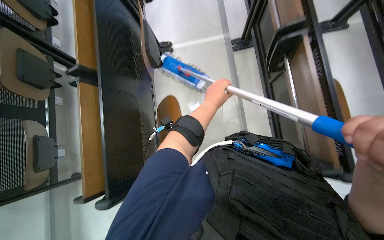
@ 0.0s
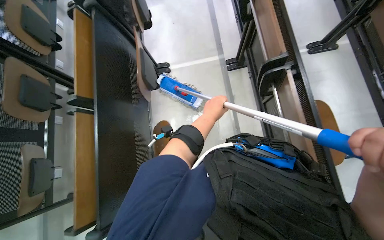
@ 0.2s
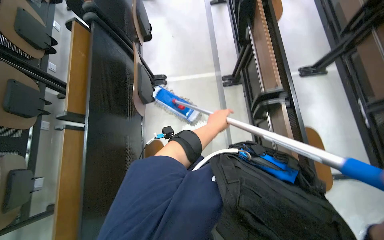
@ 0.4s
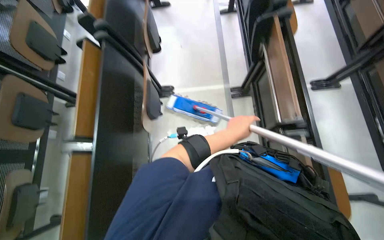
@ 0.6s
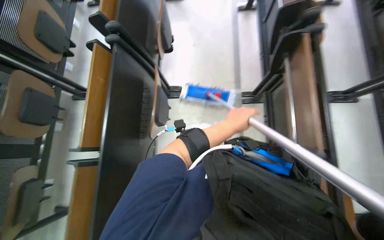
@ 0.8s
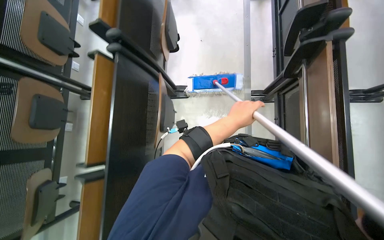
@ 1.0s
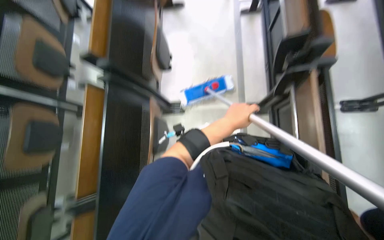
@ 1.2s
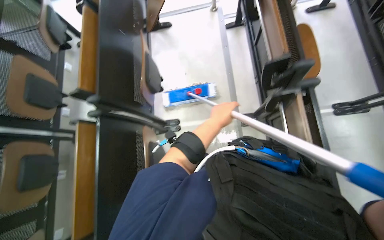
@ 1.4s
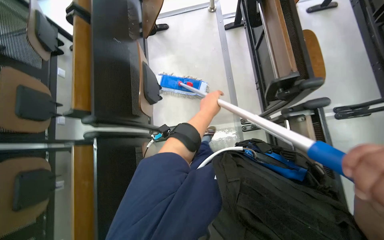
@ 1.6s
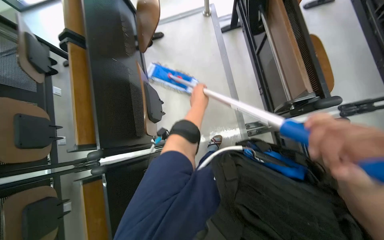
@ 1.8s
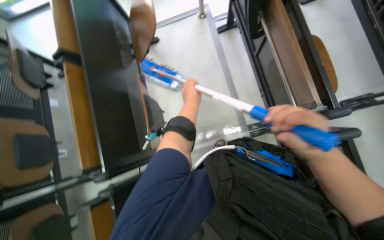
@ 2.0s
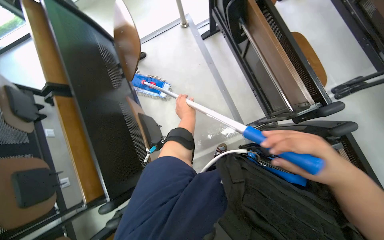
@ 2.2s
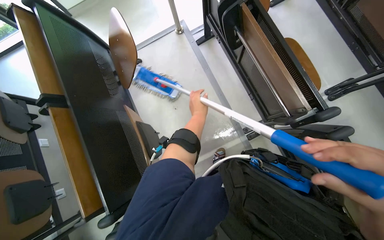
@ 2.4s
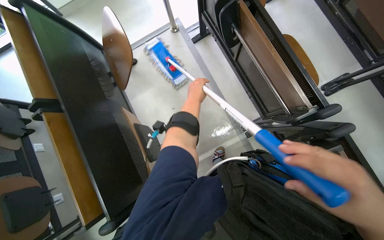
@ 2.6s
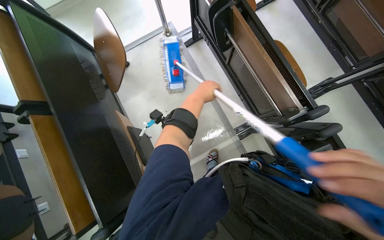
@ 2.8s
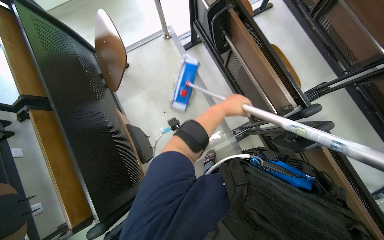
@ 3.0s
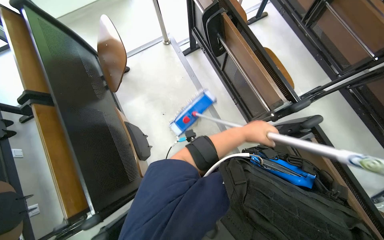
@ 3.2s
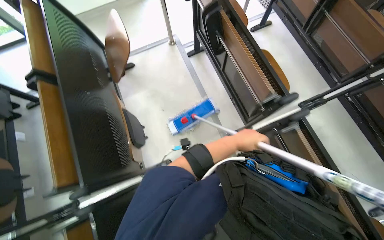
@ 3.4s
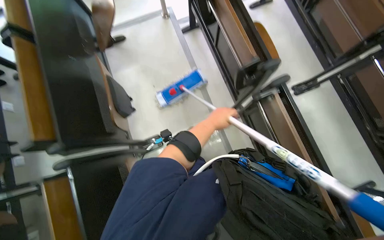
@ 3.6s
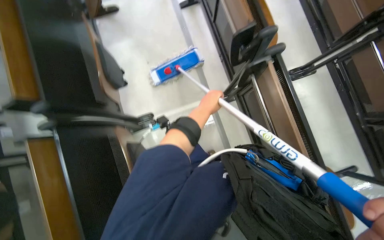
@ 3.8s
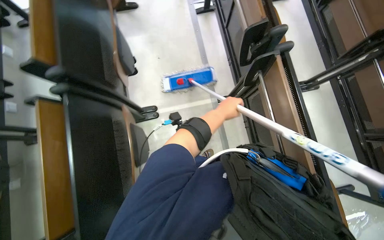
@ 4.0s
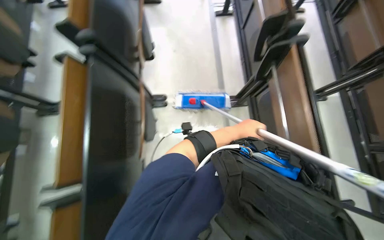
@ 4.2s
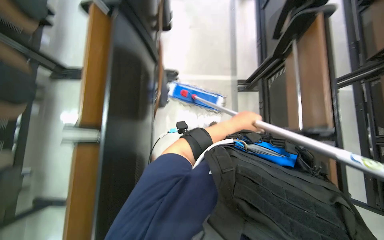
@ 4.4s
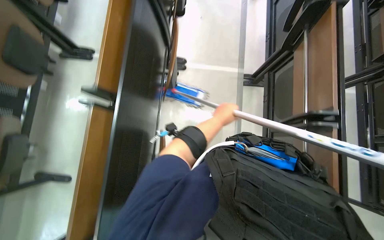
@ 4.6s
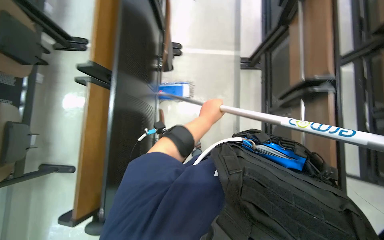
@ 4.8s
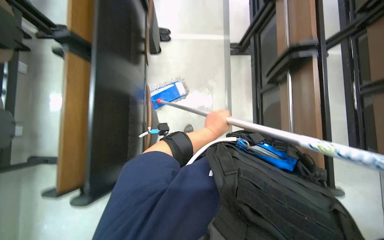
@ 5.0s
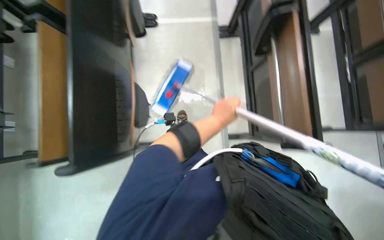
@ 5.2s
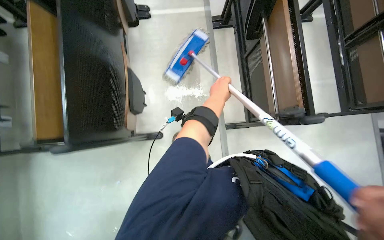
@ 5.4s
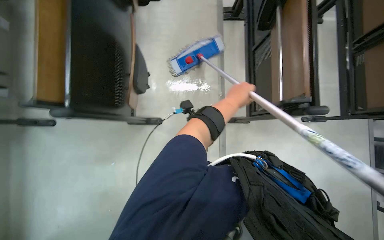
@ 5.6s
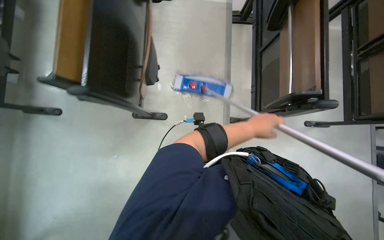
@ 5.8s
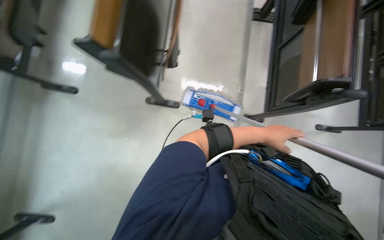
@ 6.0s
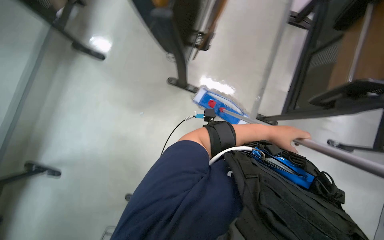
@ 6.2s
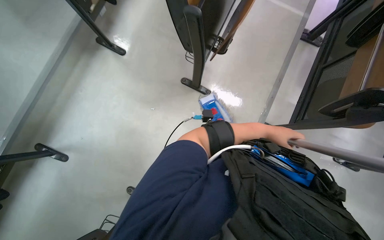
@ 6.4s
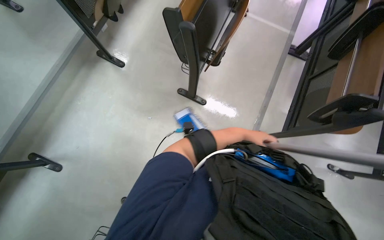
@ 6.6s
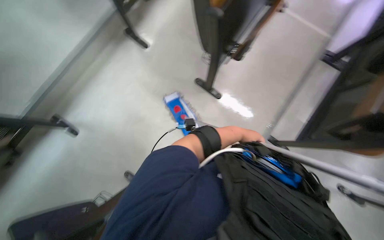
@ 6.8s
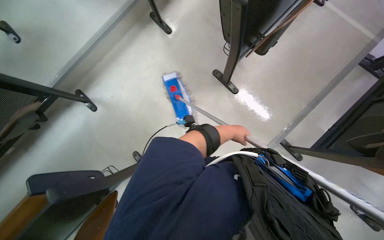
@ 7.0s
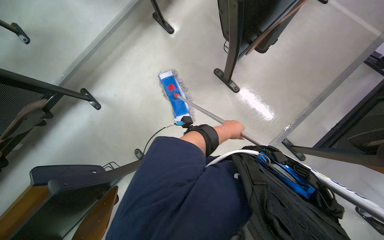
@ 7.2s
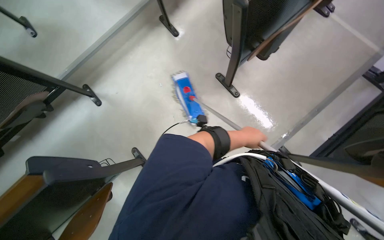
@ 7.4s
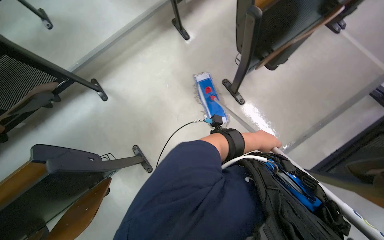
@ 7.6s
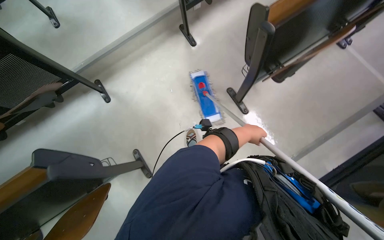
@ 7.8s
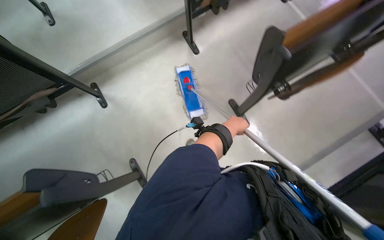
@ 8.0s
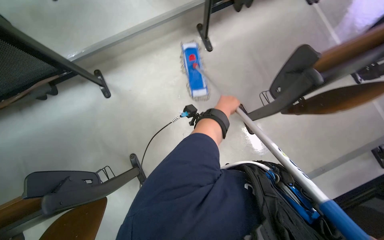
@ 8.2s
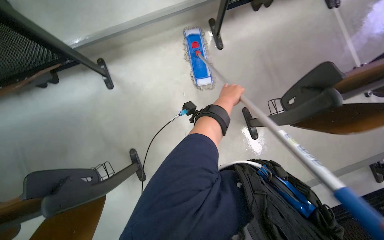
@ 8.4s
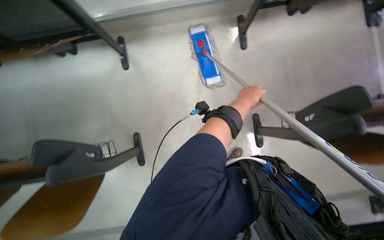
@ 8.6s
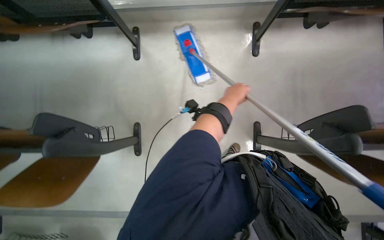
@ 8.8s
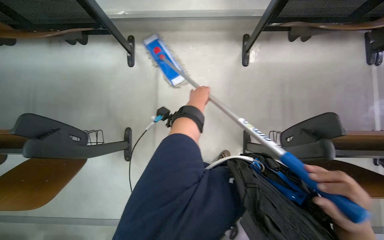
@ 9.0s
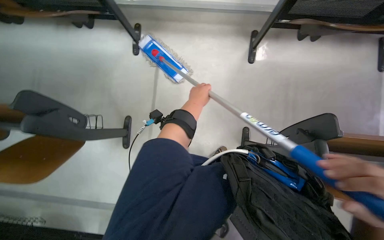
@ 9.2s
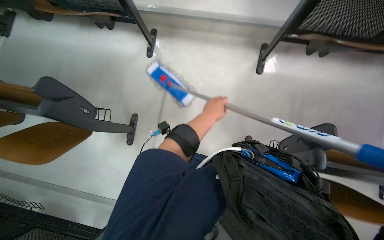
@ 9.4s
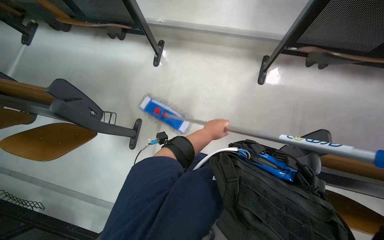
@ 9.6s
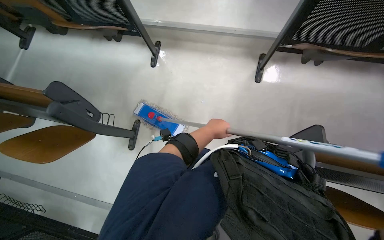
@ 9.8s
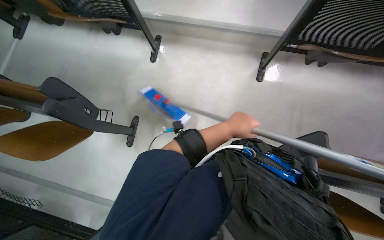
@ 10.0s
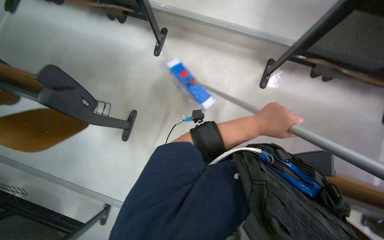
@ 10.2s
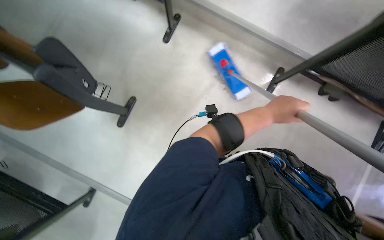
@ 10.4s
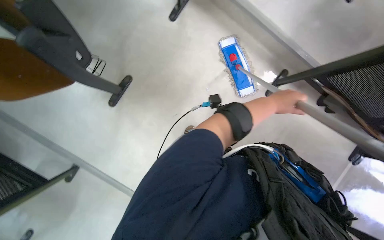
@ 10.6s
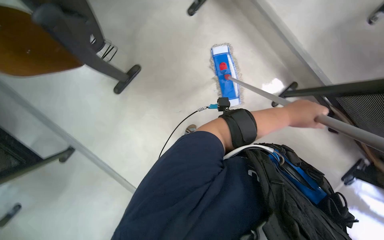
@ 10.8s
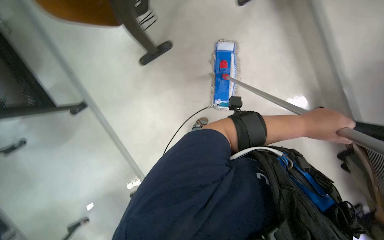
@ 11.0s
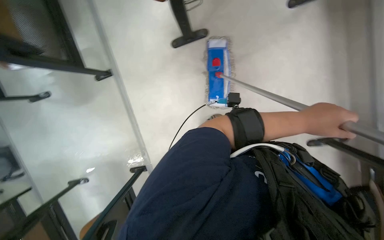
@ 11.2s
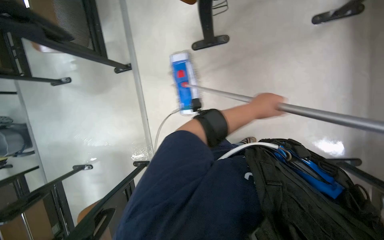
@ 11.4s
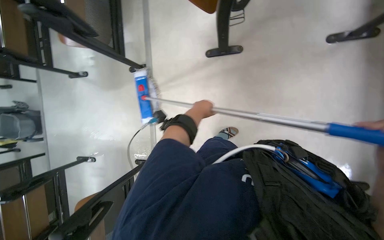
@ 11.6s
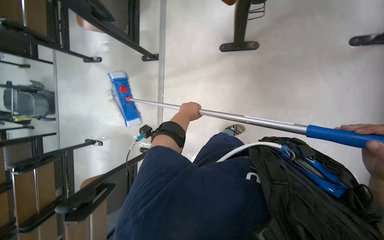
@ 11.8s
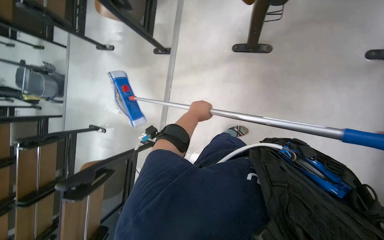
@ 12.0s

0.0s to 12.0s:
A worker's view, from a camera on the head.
Job: mopping floor.
The whole recording: Mopping classroom floor. The worker mops the classroom floor, occasionally adjusting the mop and moving the cleaning cart.
0.0s to 1.6s: The wearer moves about 80 cm.
3.0s to 4.4s: The camera travels about 80 cm. The scene turns roughly 30 degrees clockwise in the picture.
4.4s to 6.0s: The head travels some 70 cm.
6.0s to 7.6s: The head rotates some 45 degrees to the left.
7.6s to 9.0s: The head travels approximately 40 cm. Everything in view rotates about 35 degrees clockwise.
9.0s to 10.4s: The scene turns roughly 25 degrees clockwise in the picture. The left hand moves nearer to the camera and to the right, about 15 cm.

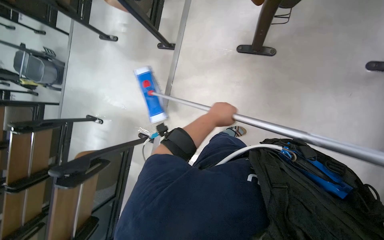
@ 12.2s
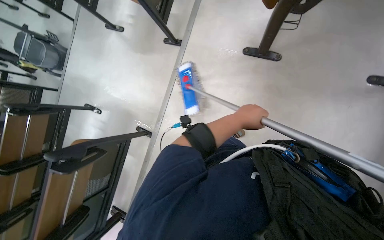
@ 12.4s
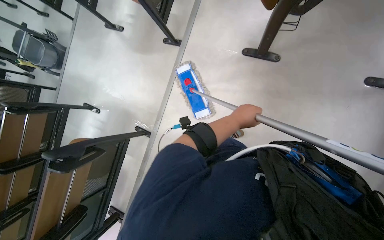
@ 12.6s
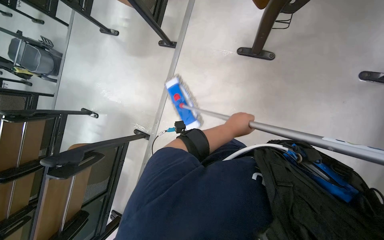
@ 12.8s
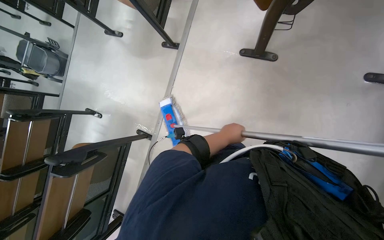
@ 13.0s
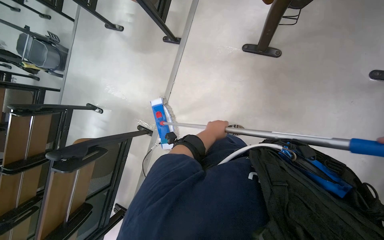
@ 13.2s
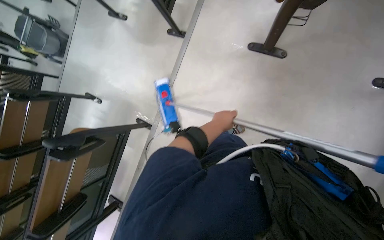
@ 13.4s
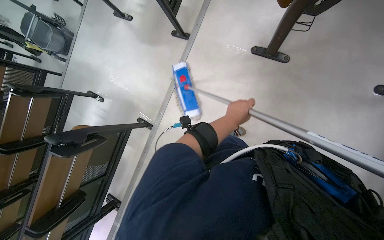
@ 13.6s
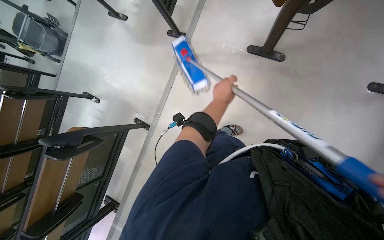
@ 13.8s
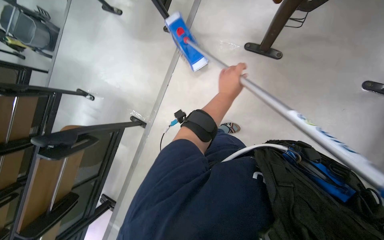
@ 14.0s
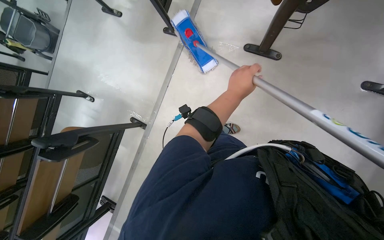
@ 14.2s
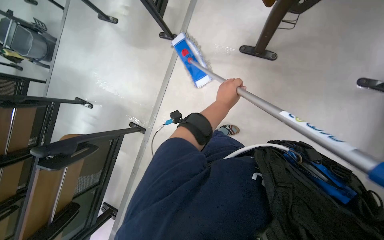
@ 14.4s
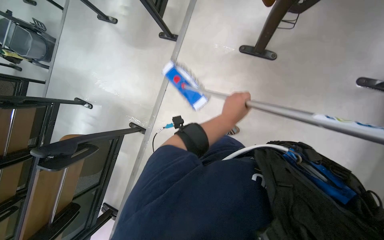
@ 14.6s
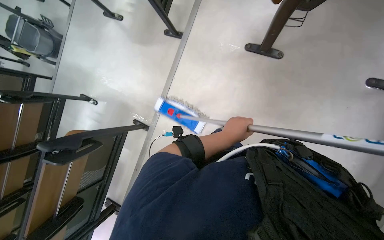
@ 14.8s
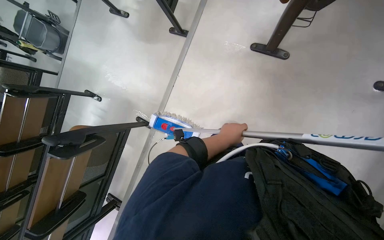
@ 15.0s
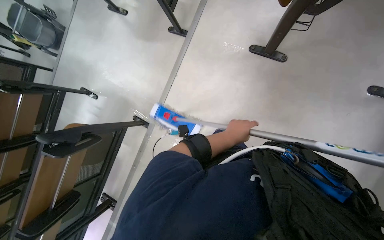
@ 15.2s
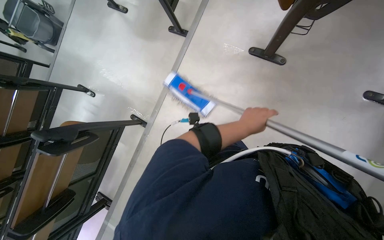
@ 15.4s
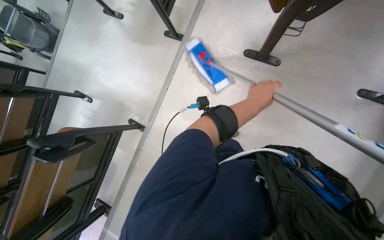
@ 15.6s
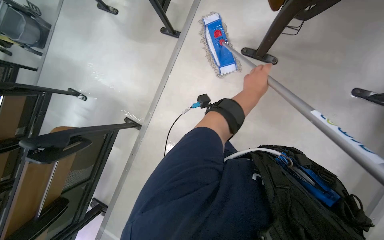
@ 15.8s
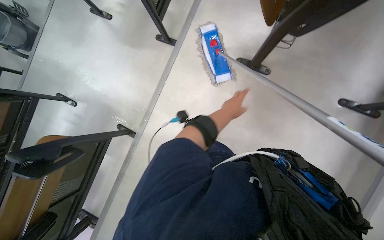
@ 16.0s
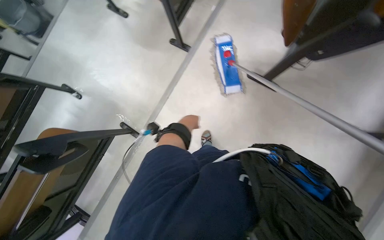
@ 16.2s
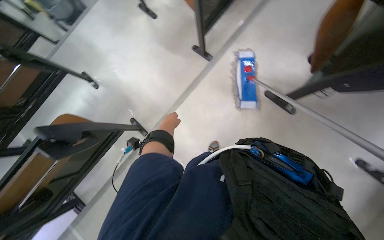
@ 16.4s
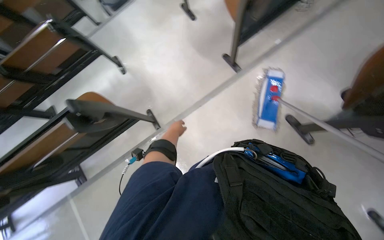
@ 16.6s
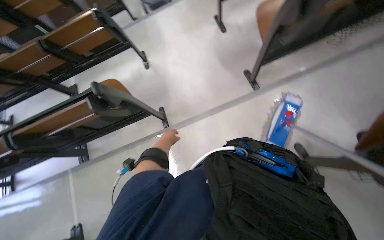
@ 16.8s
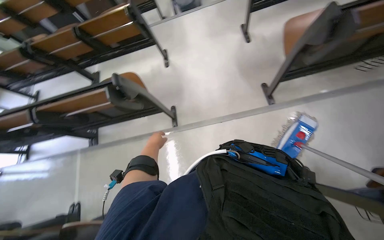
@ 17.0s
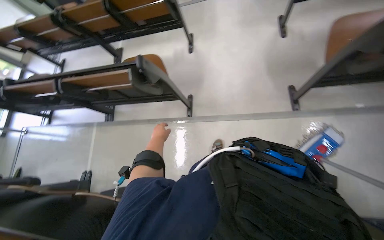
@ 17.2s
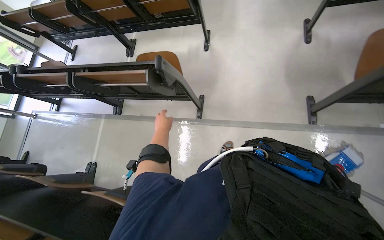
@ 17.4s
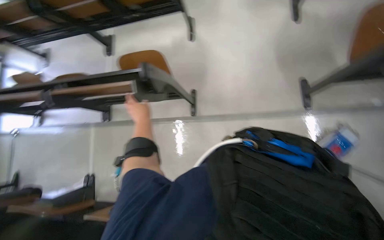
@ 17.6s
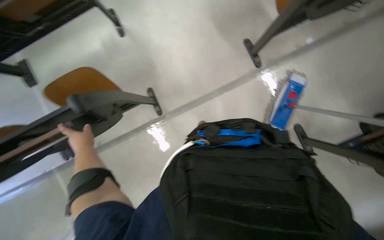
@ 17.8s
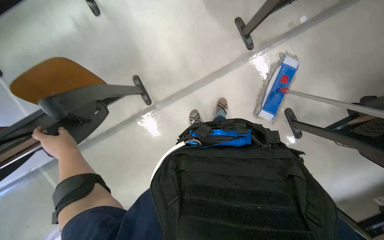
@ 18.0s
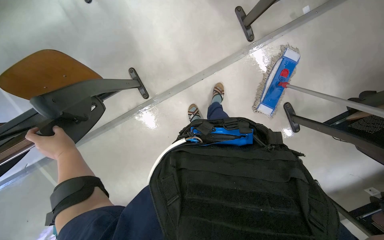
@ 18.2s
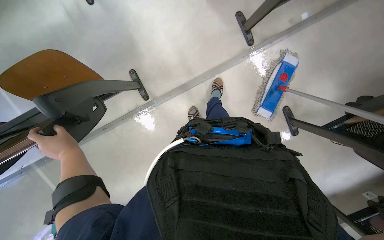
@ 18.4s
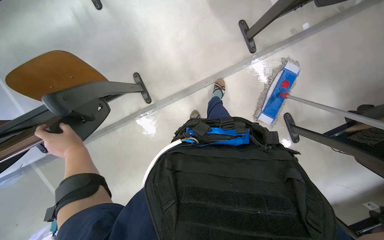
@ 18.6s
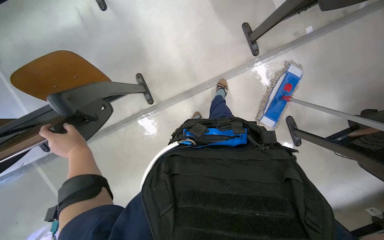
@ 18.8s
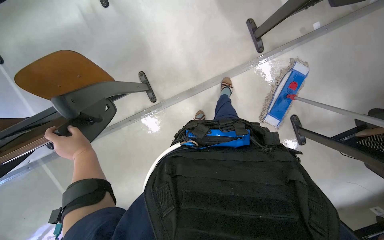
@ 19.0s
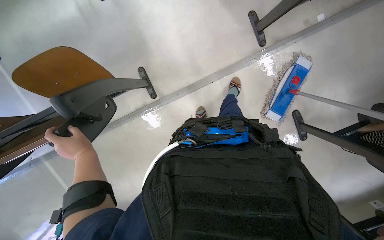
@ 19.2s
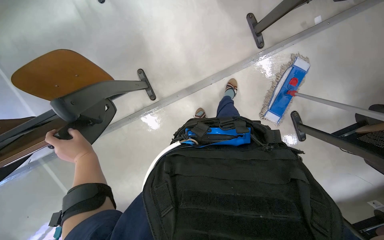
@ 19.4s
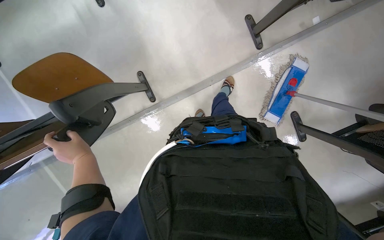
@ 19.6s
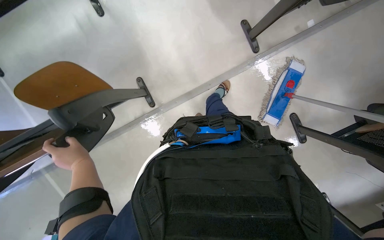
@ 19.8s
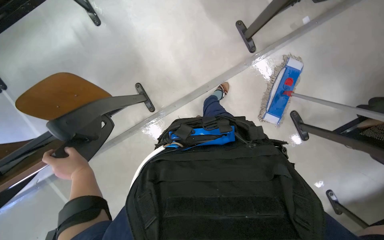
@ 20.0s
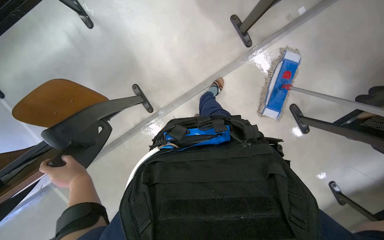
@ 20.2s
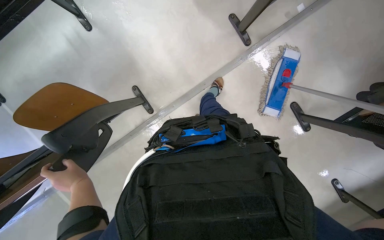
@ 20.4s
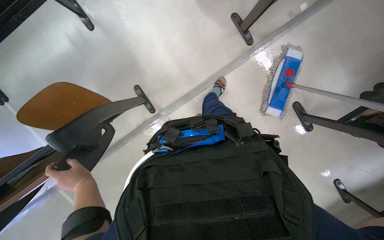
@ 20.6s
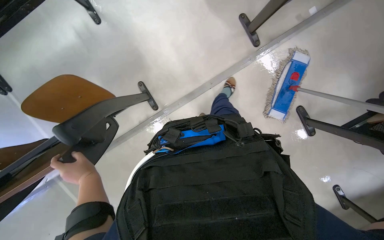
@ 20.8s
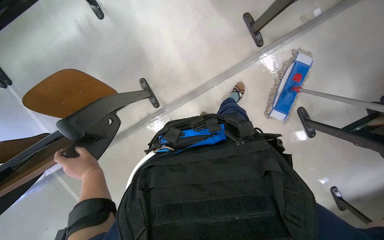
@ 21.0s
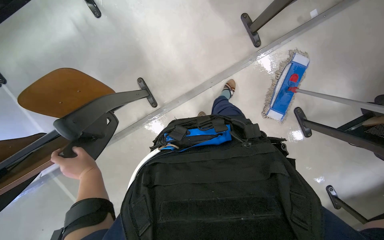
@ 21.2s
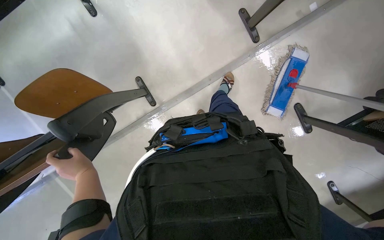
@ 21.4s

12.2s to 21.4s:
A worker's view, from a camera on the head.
Job: mopping floor.
The whole recording: Mopping classroom floor. The worker mops the classroom floor, occasionally adjusting the mop and moving the cleaning cart.
13.8s to 15.2s: The left hand is displaced down the picture by about 10 cm.
15.2s to 16.8s: The scene turns about 40 degrees clockwise in the picture.
16.8s to 18.4s: The camera pitches downward, by about 25 degrees.
